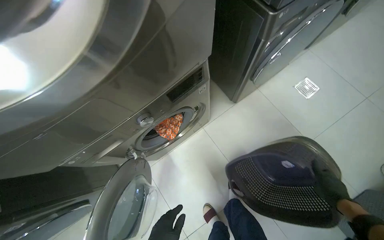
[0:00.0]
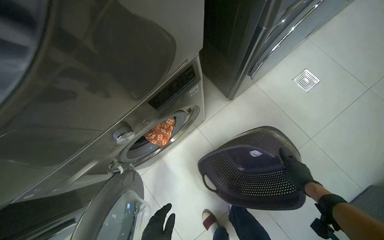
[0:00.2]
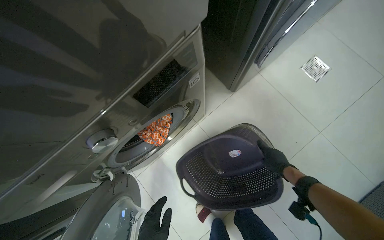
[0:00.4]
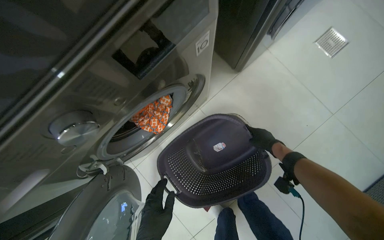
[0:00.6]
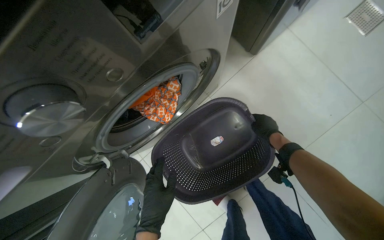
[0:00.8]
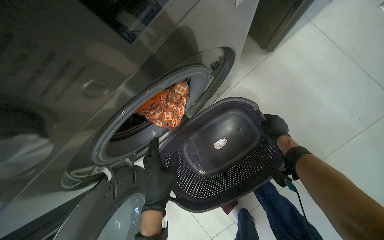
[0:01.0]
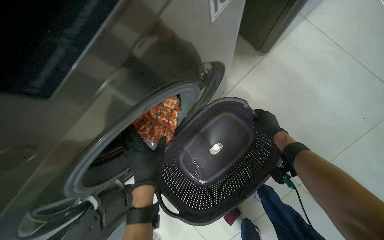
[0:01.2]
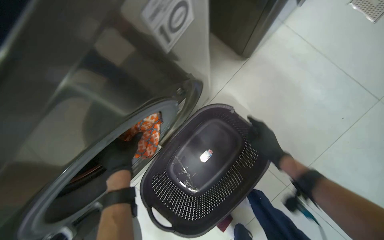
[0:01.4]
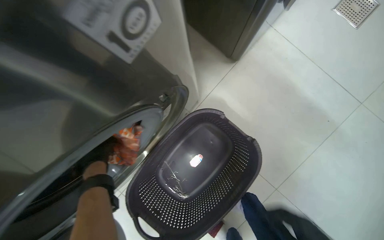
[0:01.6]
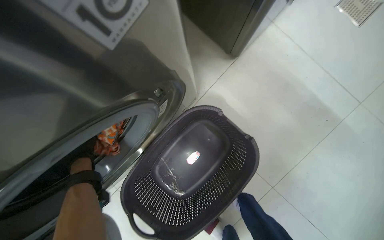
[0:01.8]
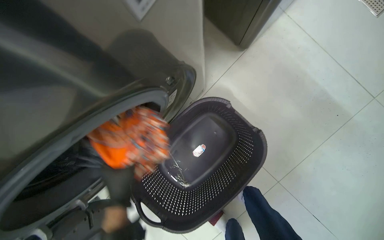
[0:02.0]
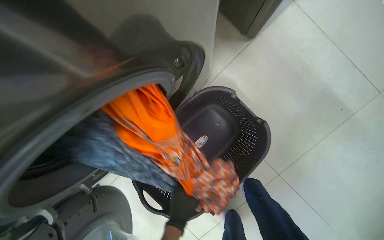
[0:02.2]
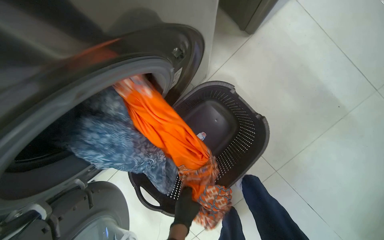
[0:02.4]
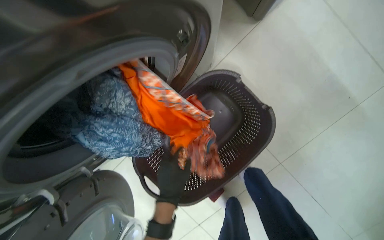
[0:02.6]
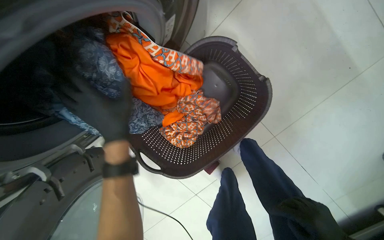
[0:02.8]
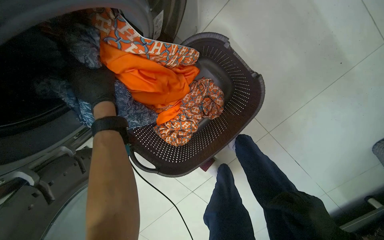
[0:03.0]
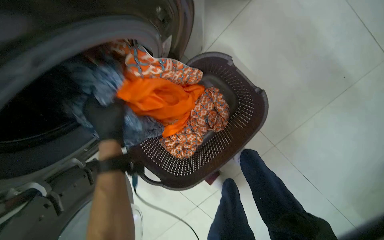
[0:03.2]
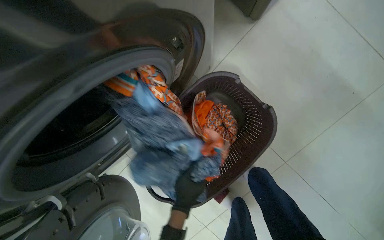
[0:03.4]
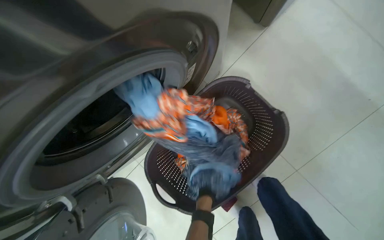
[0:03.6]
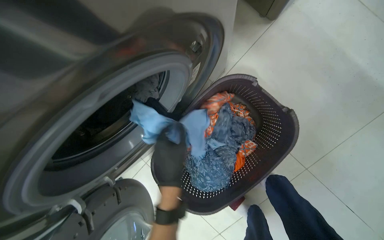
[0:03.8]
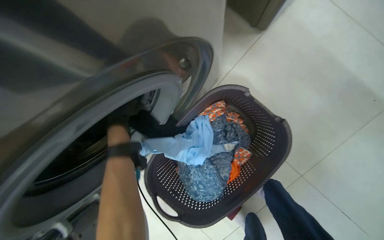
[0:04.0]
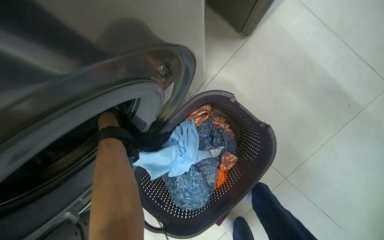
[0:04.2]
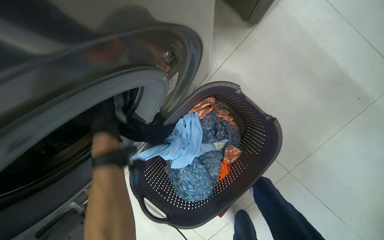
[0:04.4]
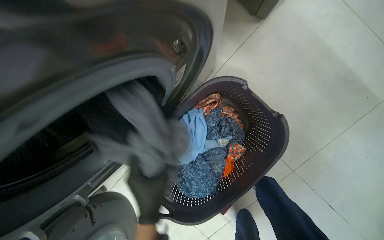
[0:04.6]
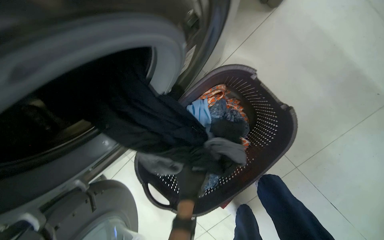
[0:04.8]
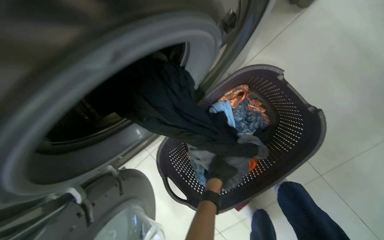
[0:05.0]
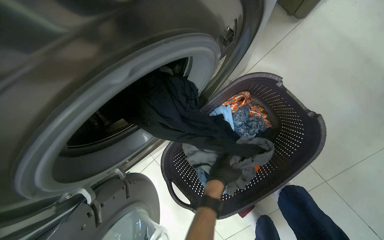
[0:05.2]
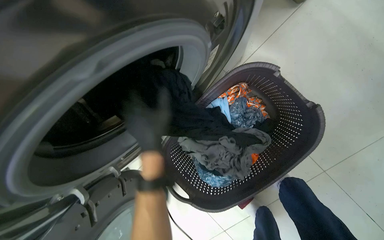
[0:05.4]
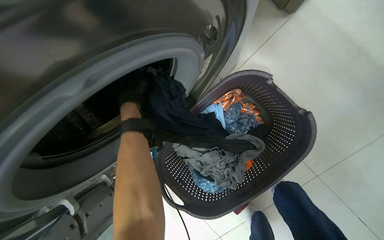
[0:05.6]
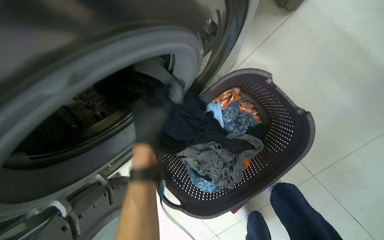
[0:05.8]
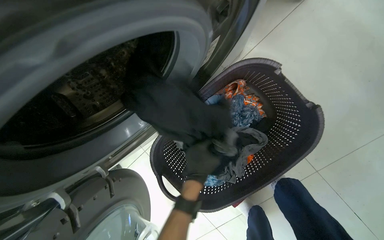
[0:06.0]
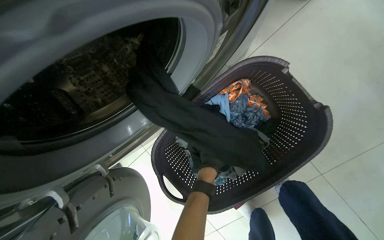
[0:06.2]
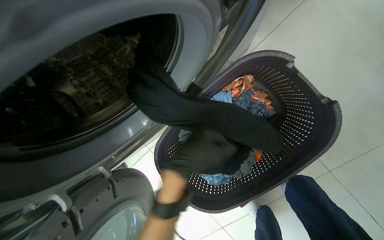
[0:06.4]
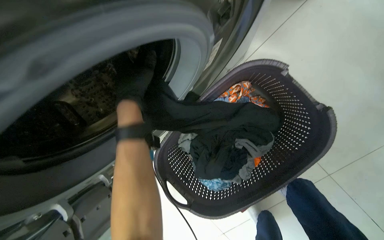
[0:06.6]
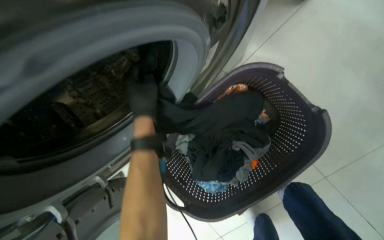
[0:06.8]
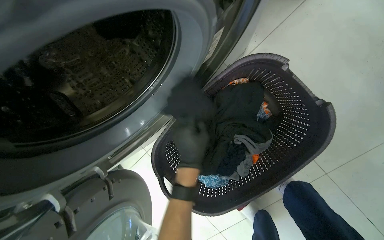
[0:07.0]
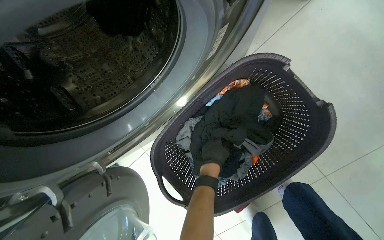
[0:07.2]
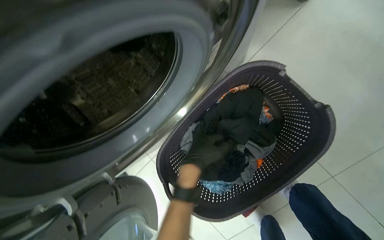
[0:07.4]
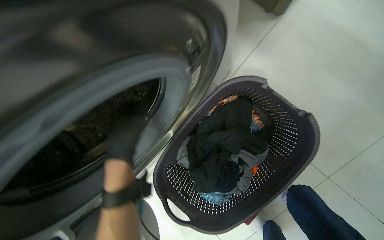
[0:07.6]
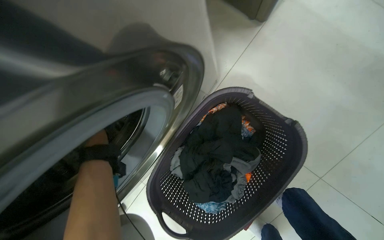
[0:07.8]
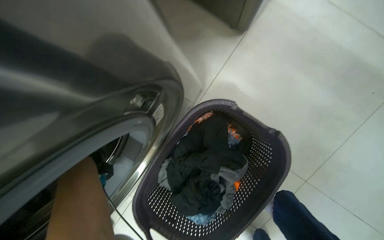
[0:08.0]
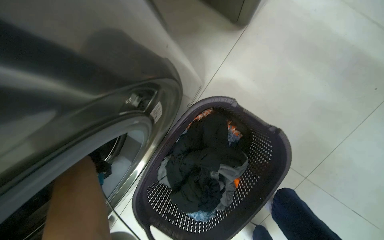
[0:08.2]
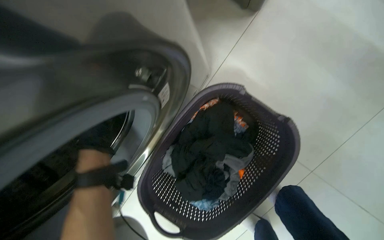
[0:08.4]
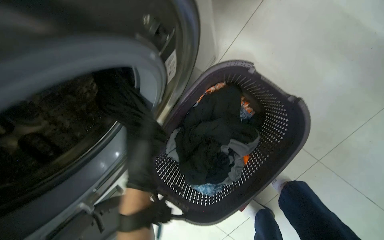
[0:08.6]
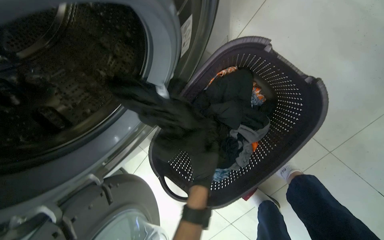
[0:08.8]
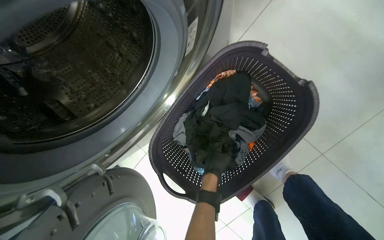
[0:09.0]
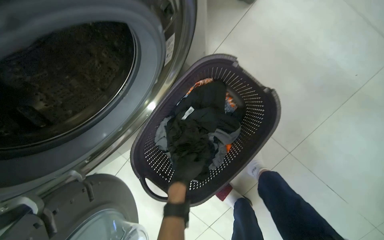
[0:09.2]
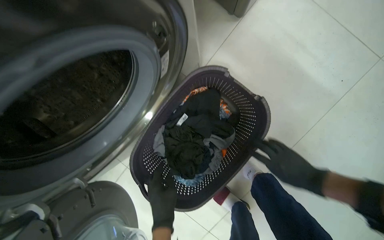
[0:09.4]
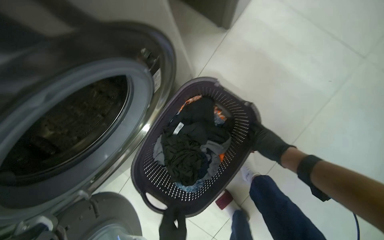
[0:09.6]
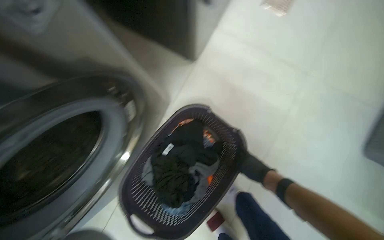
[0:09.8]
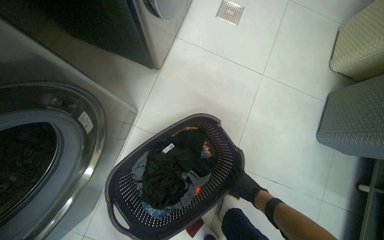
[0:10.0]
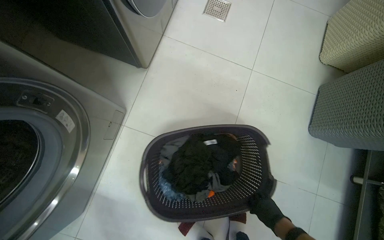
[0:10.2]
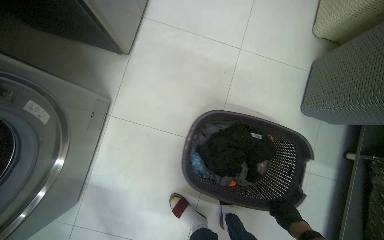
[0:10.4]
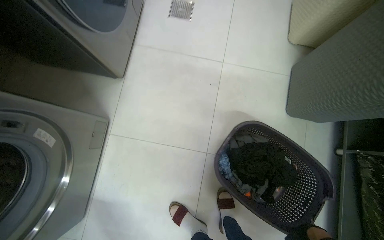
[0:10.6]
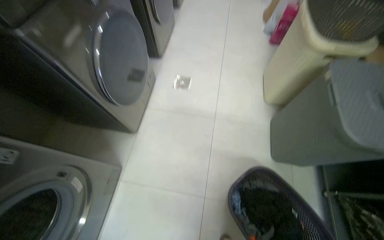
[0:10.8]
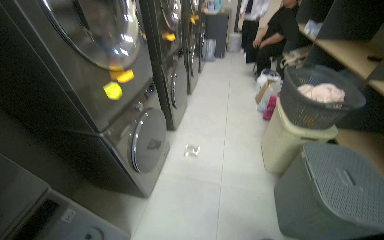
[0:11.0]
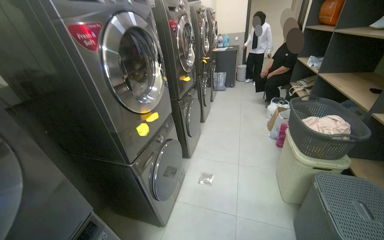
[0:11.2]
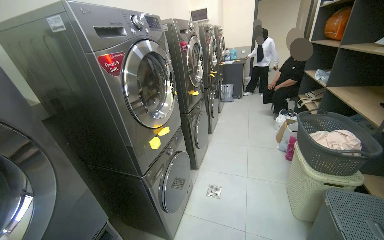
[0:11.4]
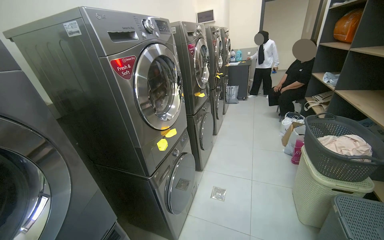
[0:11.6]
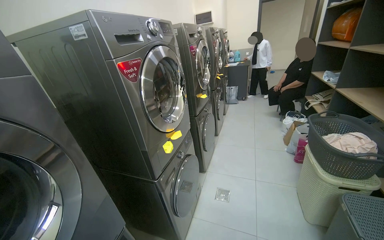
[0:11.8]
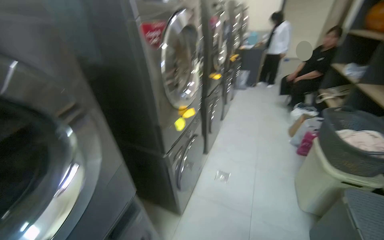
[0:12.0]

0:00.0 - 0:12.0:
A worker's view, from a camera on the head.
Job: managing laundry.
The whole recording: Processing and organizing laundry. The worker removes clothes from dryers, cleans lint filters, transfers laundry between machines, and places clothes in basket.
0:00.0 - 0:01.6: The camera is carried about 50 cm.
0:01.6 - 0:03.0: The view tilts some 20 degrees downward.
0:03.0 - 0:04.4: The left hand goes down the picture and returns, about 25 cm each way.
0:04.4 - 0:06.0: The left hand goes left and right, some 35 cm each way, reversing 2 times.
0:07.6 - 0:09.0: The left hand goes roughly 35 cm to the right, farther from the camera and down the picture.
0:09.0 - 0:10.4: The camera sweeps to the right, by about 15 degrees. The view tips upward by roughly 15 degrees.

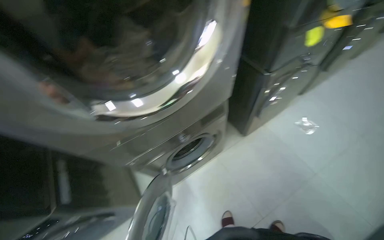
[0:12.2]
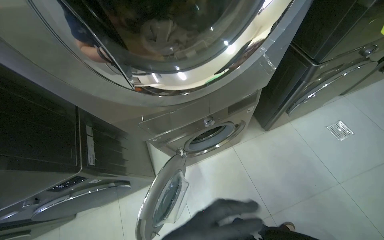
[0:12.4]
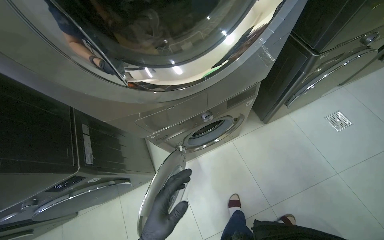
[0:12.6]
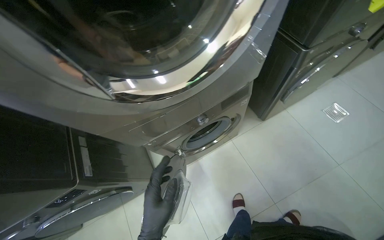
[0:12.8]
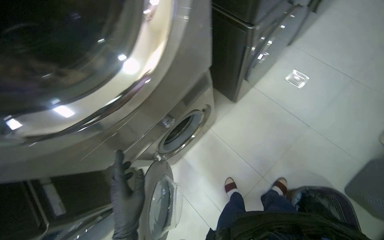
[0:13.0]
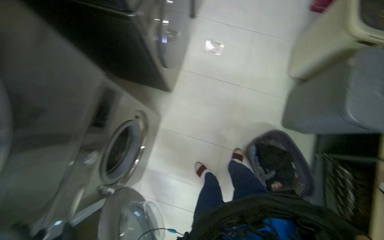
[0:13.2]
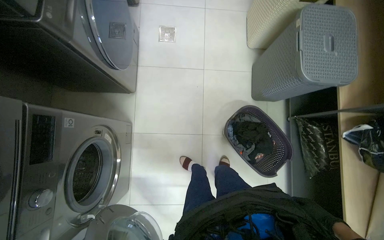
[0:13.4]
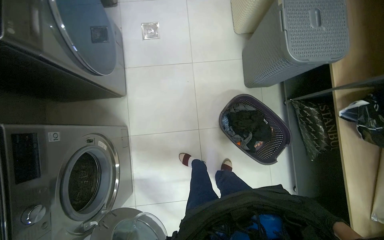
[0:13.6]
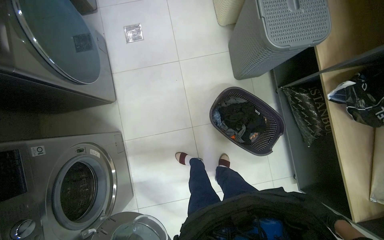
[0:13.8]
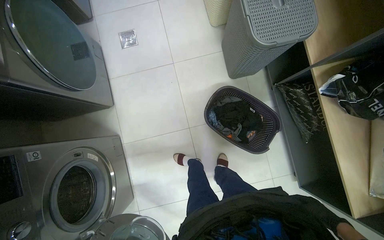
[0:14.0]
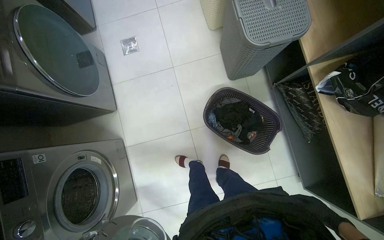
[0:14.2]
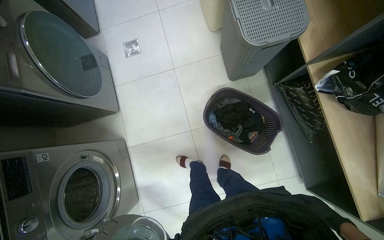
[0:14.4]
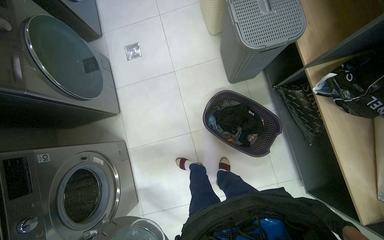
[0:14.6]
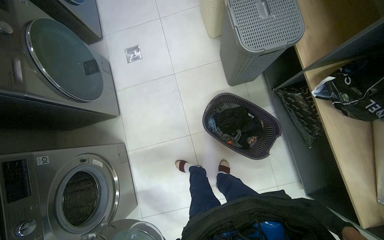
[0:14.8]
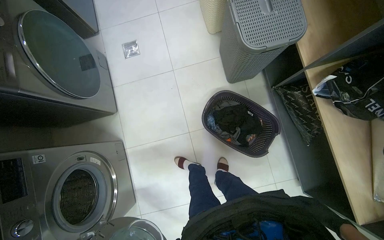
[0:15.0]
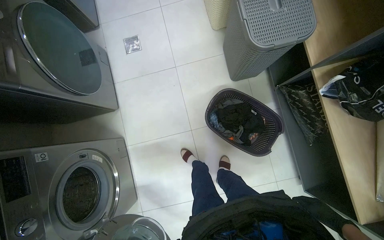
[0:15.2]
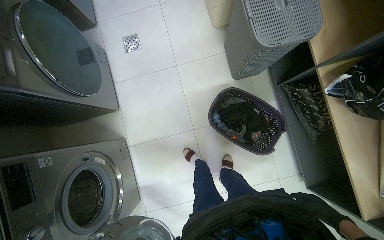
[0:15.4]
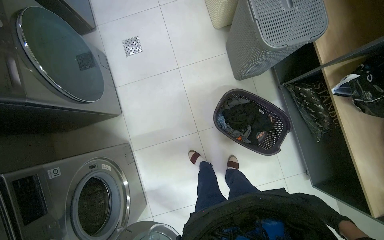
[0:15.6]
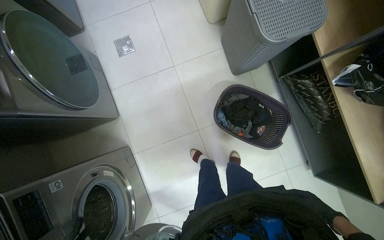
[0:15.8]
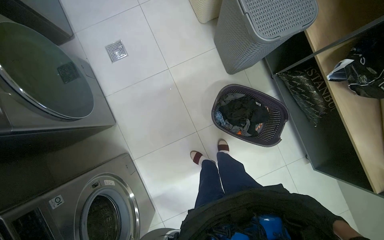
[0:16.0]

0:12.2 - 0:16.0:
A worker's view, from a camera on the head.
Job: managing laundry.
The whole recording: Processing and organizing laundry. The worker removes clothes from dryers, cleans lint filters, transfers laundry between machines, and places clothes in basket.
0:12.2 - 0:13.4: The head rotates approximately 60 degrees to the right. The view tips downward by about 20 degrees.

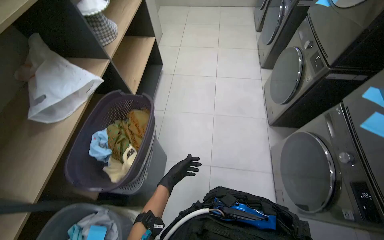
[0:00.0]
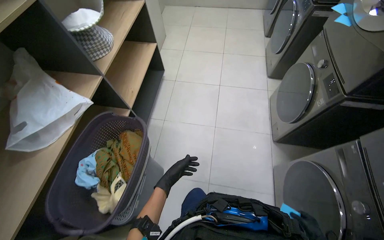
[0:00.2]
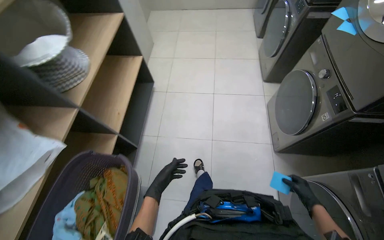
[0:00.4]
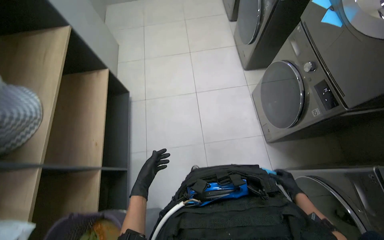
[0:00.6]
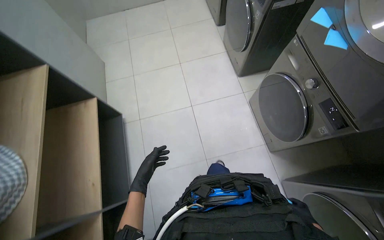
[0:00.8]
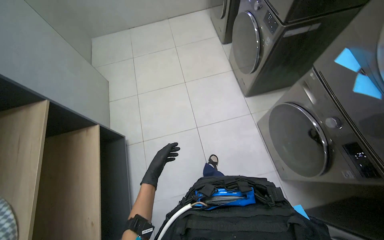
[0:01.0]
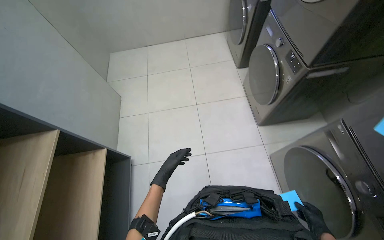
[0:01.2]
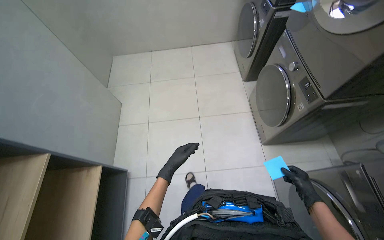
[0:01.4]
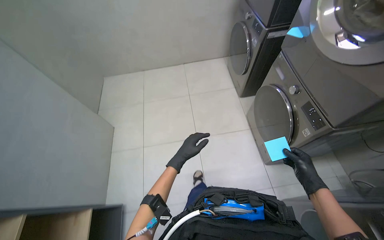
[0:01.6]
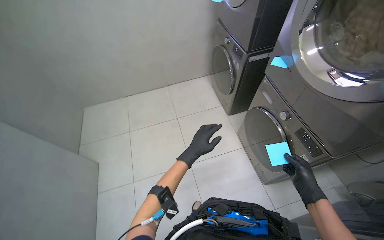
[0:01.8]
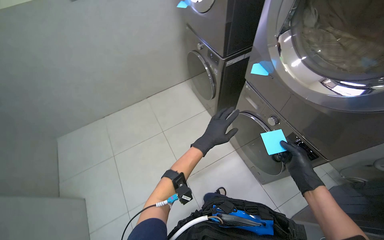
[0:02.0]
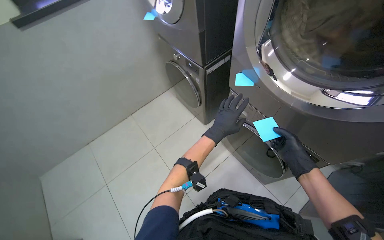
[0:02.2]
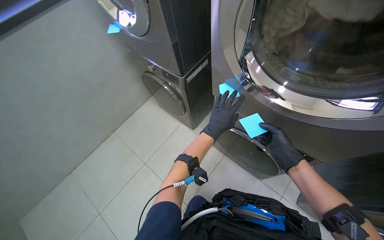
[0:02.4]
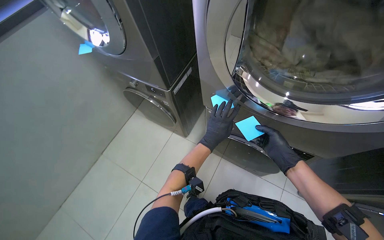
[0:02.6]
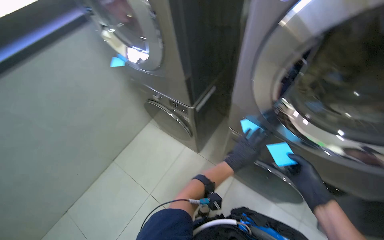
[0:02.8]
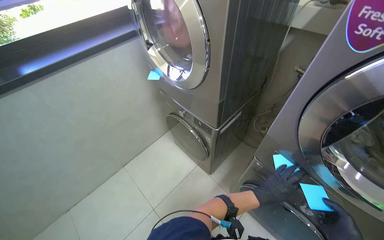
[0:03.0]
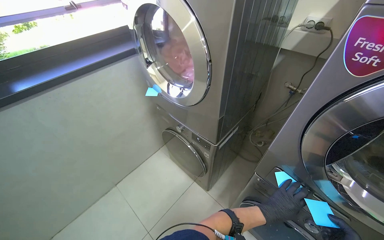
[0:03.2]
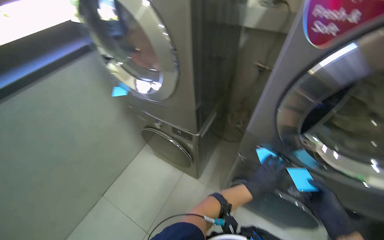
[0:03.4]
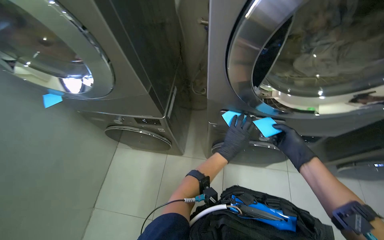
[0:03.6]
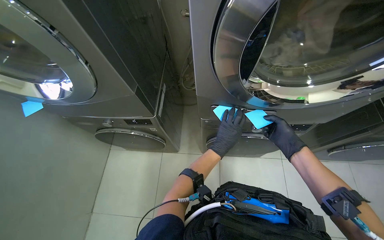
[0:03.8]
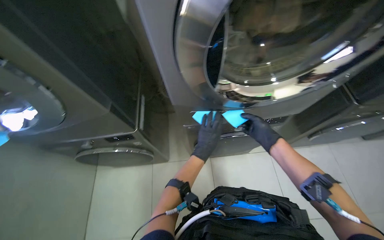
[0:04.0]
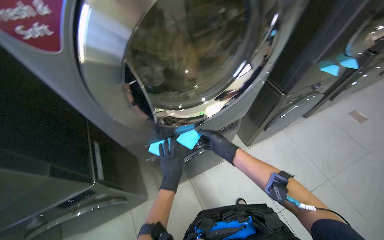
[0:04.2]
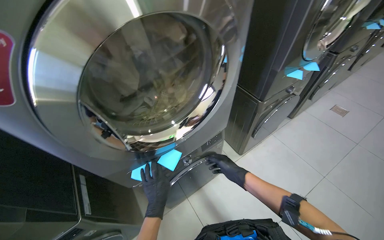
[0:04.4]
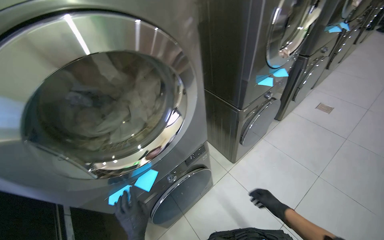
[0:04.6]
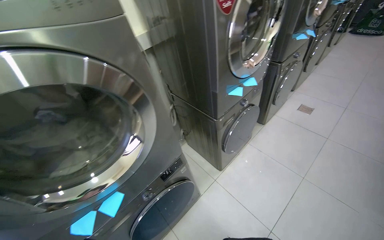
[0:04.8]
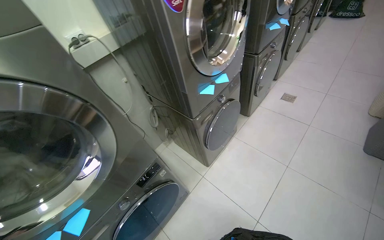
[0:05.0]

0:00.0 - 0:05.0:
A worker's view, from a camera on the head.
Job: managing laundry.
The whole recording: Transferring laundry between machines. The worker transfers clothes from one washing machine to another.
0:00.0 - 0:01.6: The camera is carried some 1.5 m.
0:01.6 - 0:03.4: The head travels about 60 cm. The wearer's head swings about 45 degrees to the right. The view tilts some 20 degrees upward.
0:03.4 - 0:05.0: The camera is carried approximately 50 cm. The wearer looks about 80 degrees further to the right.
